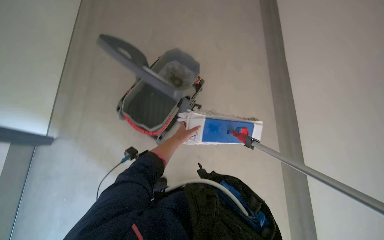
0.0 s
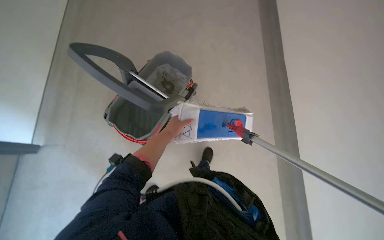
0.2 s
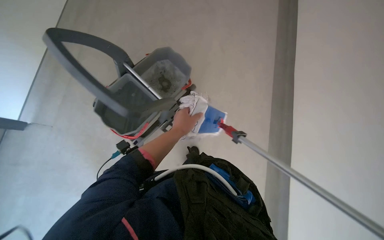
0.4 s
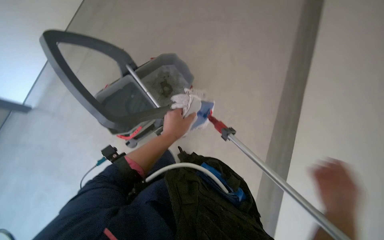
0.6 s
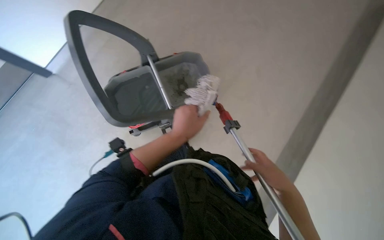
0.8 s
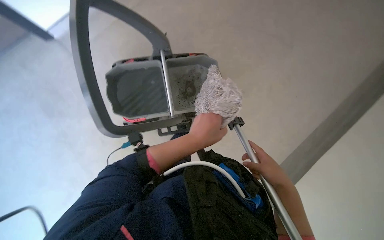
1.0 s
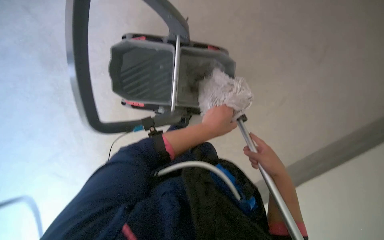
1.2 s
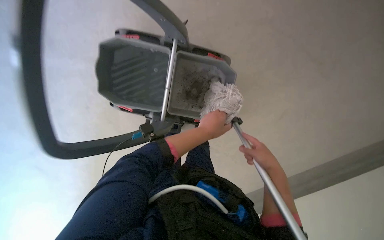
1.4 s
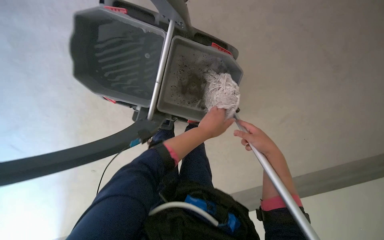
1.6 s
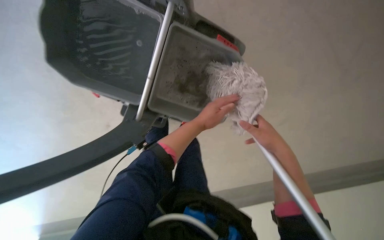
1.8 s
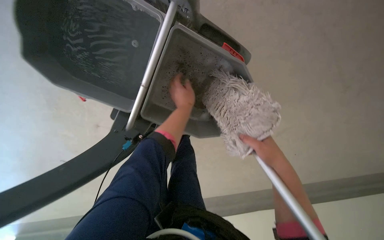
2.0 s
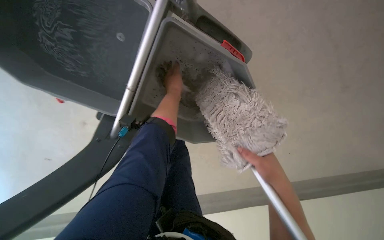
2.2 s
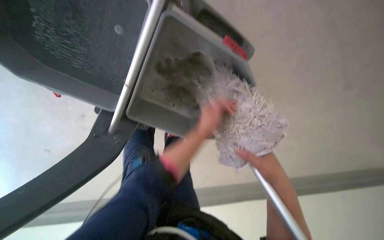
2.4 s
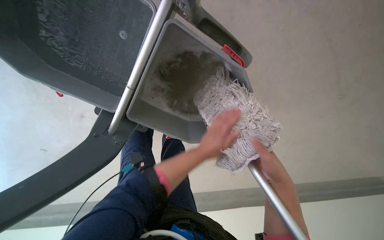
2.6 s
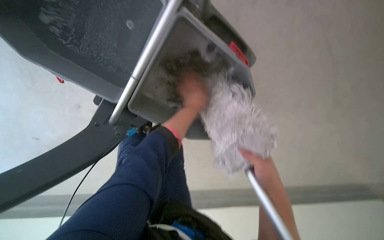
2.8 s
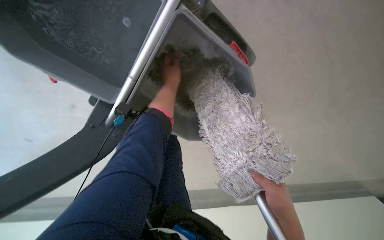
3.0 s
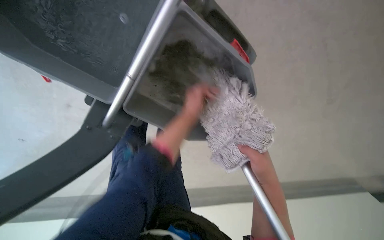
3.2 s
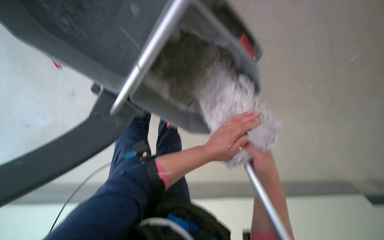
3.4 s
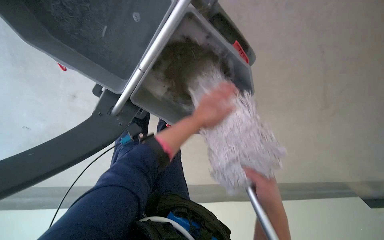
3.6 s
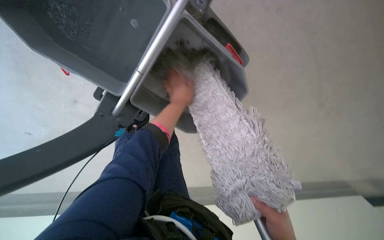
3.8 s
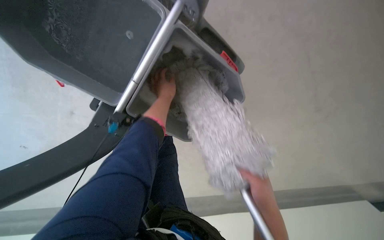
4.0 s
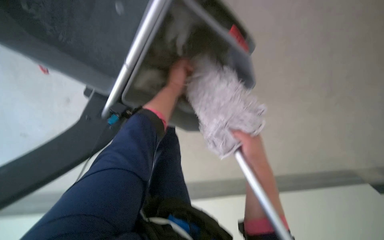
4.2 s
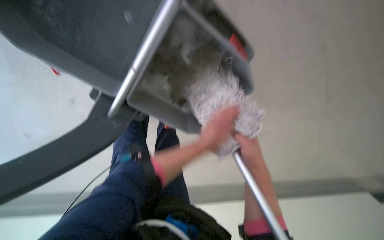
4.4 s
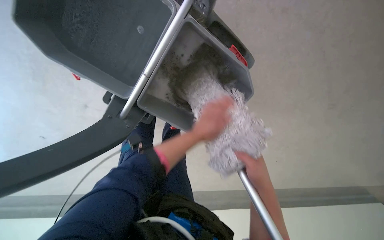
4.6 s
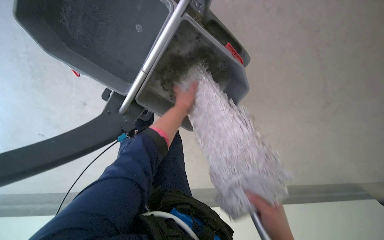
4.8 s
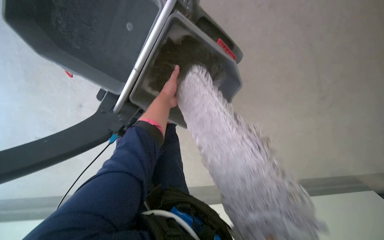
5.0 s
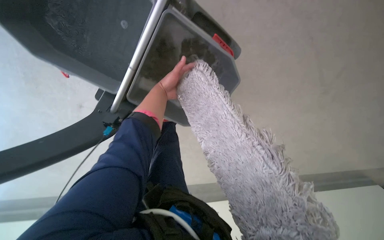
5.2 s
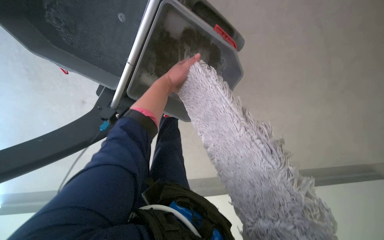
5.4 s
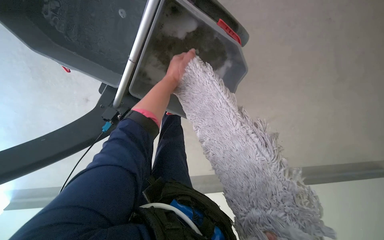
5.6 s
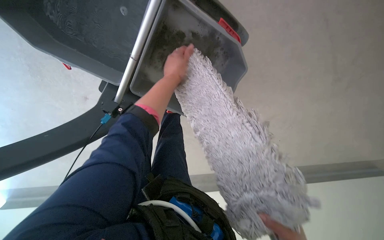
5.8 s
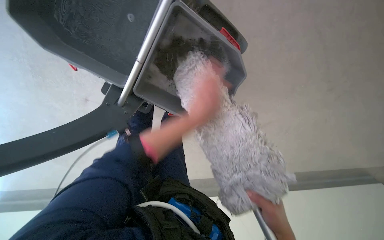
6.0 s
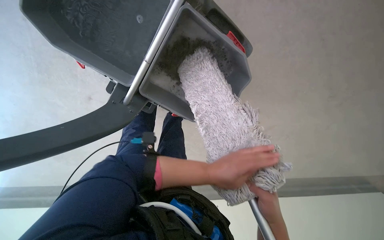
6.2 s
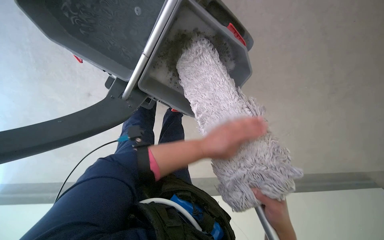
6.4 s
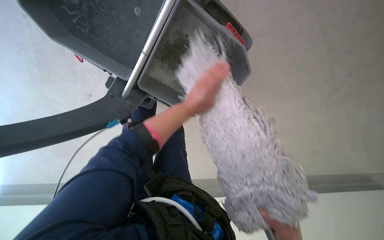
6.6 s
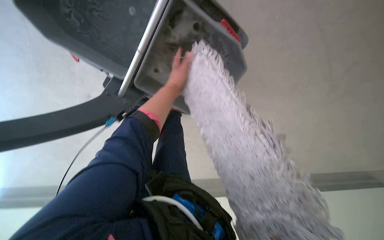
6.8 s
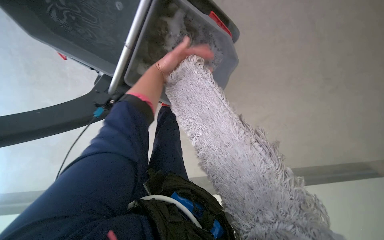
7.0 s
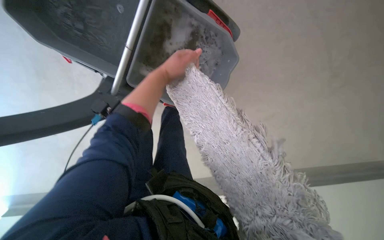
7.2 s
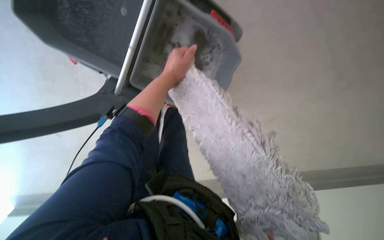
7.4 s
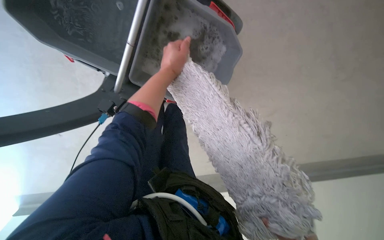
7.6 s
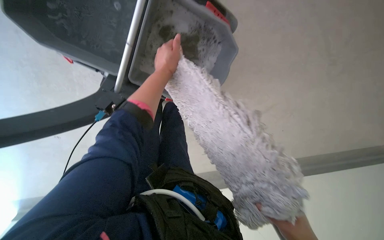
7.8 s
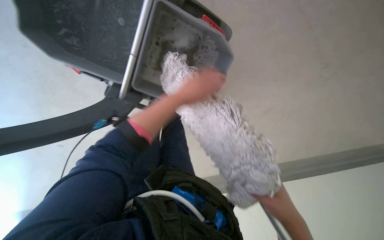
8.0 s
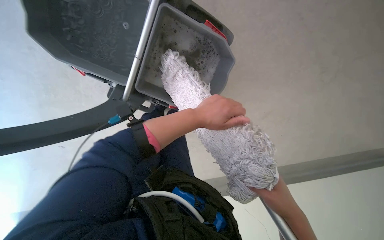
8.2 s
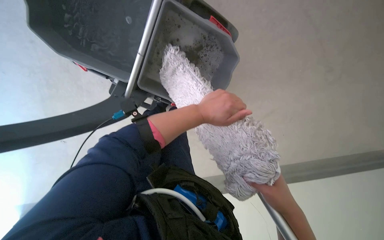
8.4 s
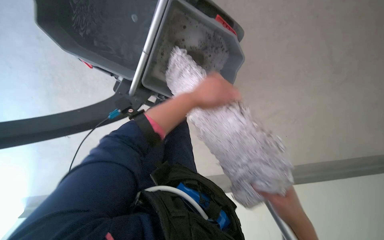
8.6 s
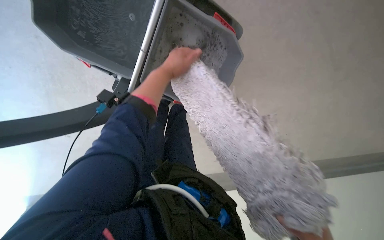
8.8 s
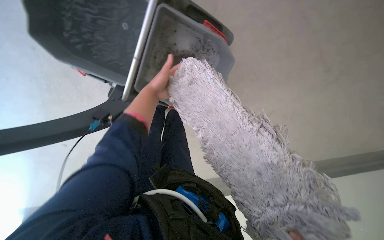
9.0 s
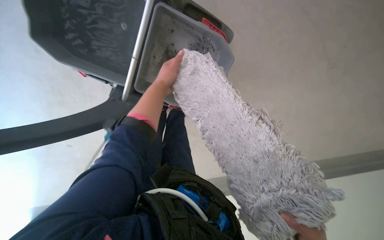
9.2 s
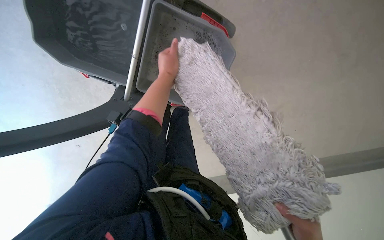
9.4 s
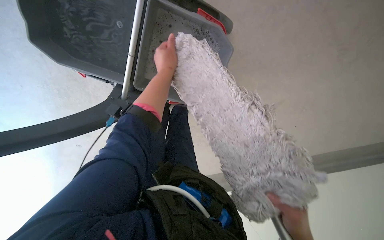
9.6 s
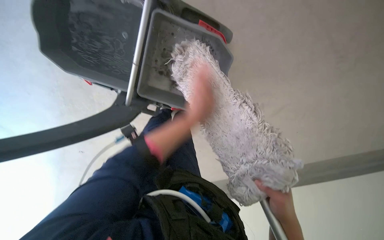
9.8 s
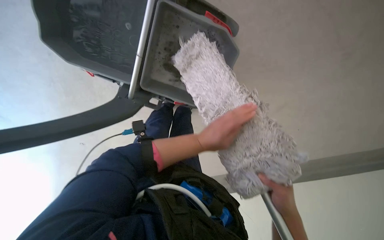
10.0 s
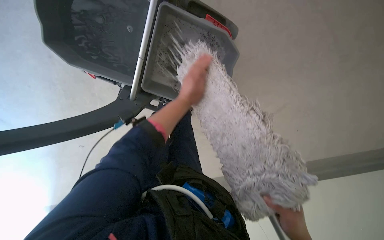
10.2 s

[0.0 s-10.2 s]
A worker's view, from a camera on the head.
Job: preparing cleaning supplies.
The whole recording: Rinsing and wringing mop. The worker rinses and wrings the mop head in a bucket on the cleaning cart.
0.0 to 1.4 s: The left hand is displaced to the right and nearer to the camera by approximately 15 cm.
1.4 to 3.0 s: The left hand moves up and down the picture over about 20 cm, changing direction 2 times.
3.0 to 4.4 s: The left hand swings up and down the picture, approximately 20 cm each way, with 2 reversals.
4.4 to 5.8 s: The left hand travels up the picture and to the left by roughly 20 cm.
5.8 to 7.2 s: The left hand goes down the picture and returns, roughly 20 cm each way.
7.2 to 8.8 s: The left hand goes down the picture and returns, roughly 20 cm each way.
8.8 to 10.2 s: The left hand travels down the picture by roughly 15 cm.

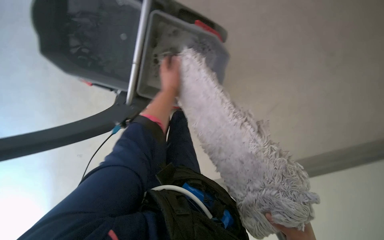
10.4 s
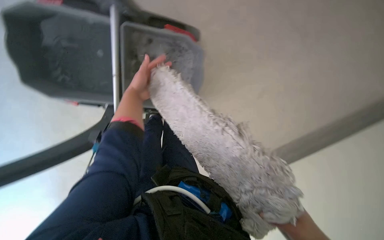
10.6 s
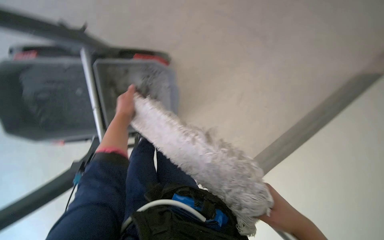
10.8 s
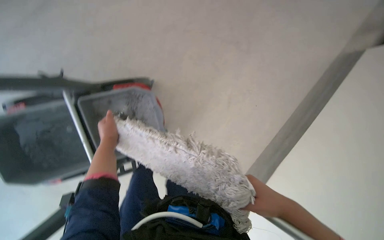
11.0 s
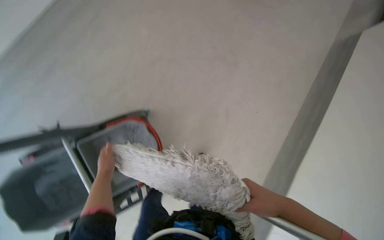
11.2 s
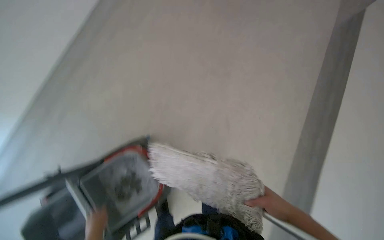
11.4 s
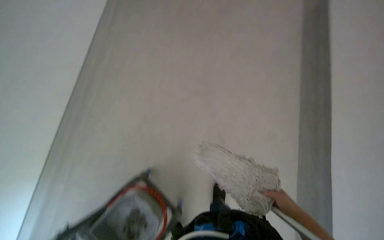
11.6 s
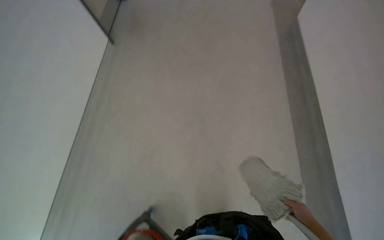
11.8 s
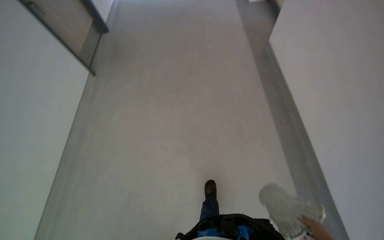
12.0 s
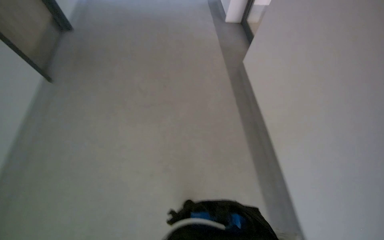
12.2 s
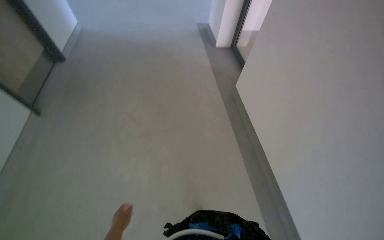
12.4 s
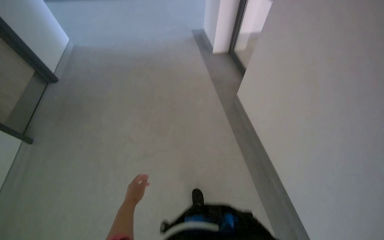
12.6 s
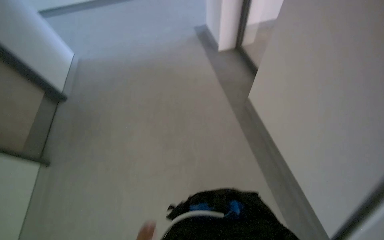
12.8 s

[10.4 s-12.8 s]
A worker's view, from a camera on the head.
Job: preparing cleaning supplies.
The whole recording: Rinsing and wringing mop. The worker rinses and wrings the mop head in a bucket on the cleaning cart.
10.4 to 11.6 s: The view tips upward by some 20 degrees. Everything in view rotates roughly 50 degrees counterclockwise.
11.6 to 12.8 s: The wearer moves about 50 cm. The head turns to the right by roughly 25 degrees. The view tips upward by some 35 degrees.

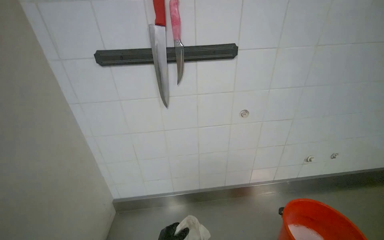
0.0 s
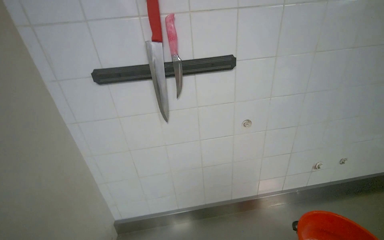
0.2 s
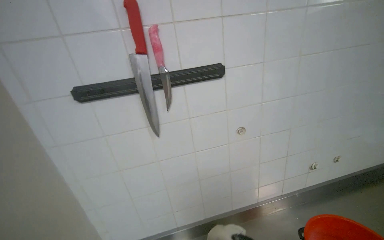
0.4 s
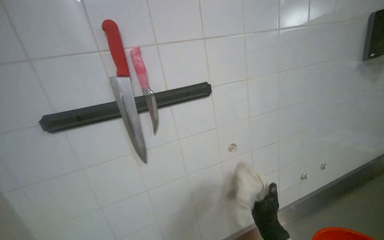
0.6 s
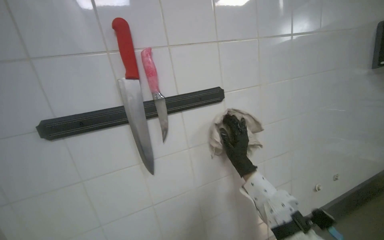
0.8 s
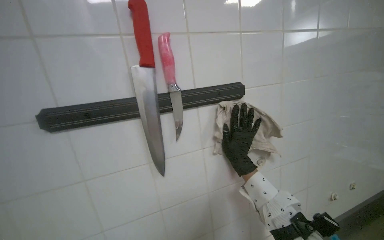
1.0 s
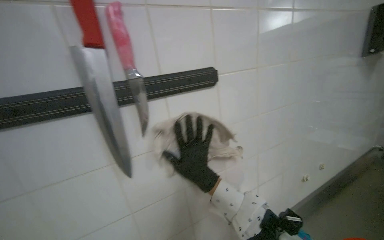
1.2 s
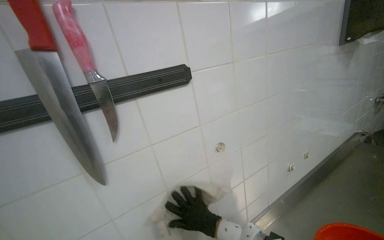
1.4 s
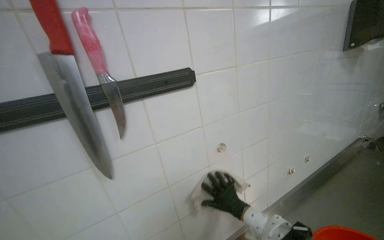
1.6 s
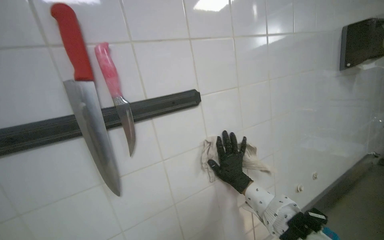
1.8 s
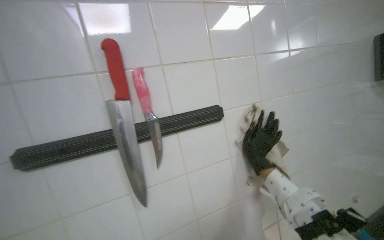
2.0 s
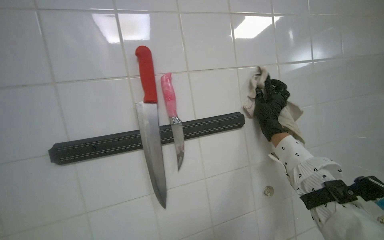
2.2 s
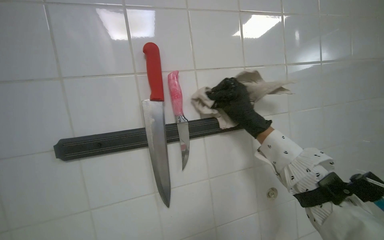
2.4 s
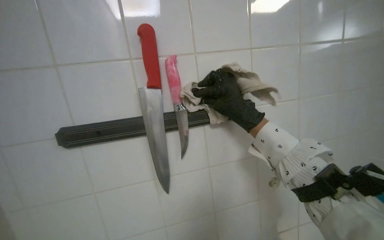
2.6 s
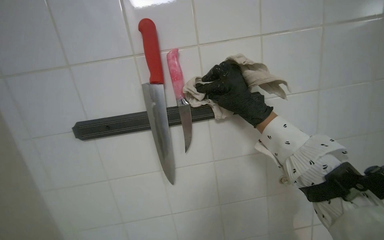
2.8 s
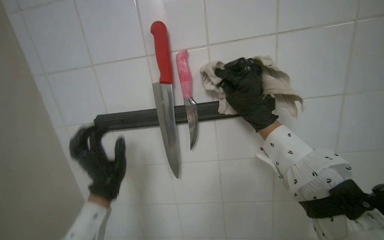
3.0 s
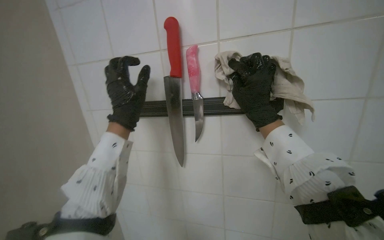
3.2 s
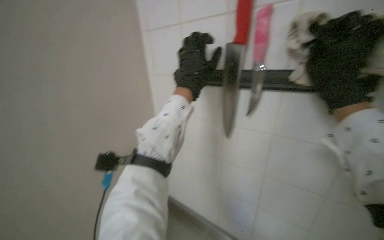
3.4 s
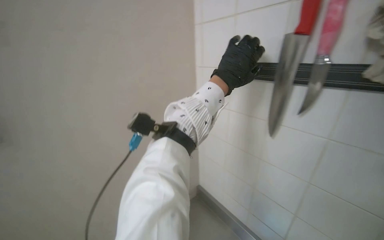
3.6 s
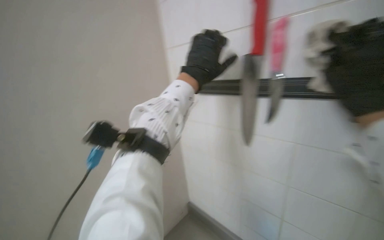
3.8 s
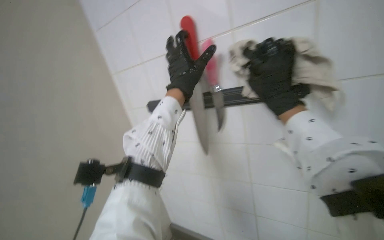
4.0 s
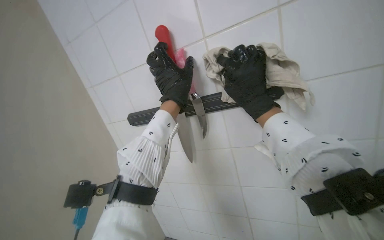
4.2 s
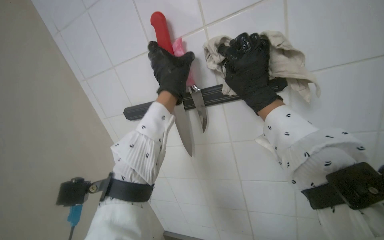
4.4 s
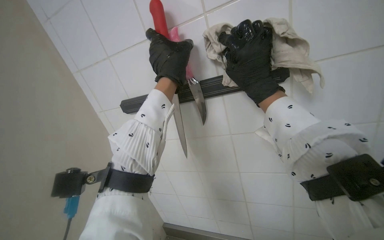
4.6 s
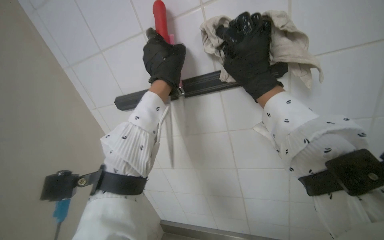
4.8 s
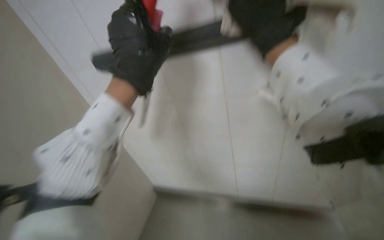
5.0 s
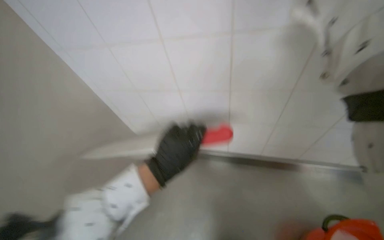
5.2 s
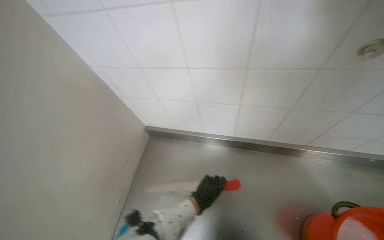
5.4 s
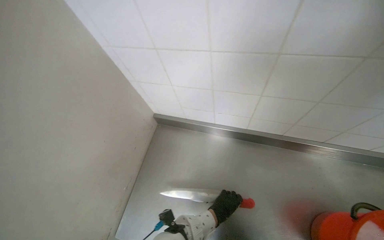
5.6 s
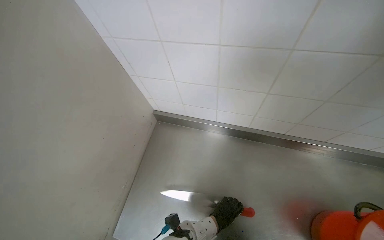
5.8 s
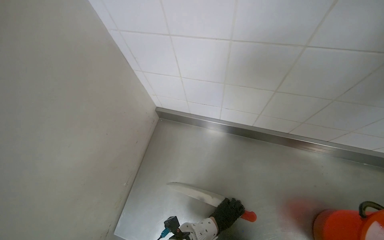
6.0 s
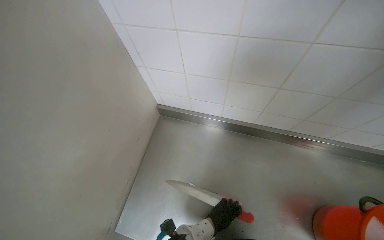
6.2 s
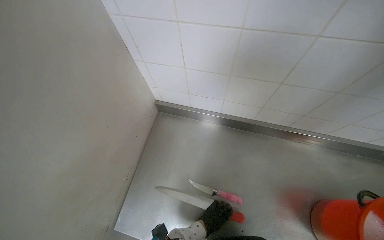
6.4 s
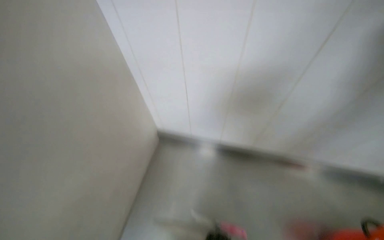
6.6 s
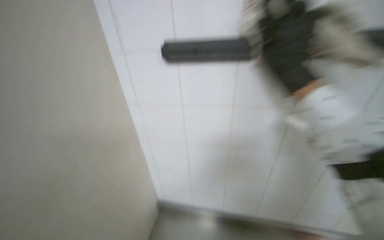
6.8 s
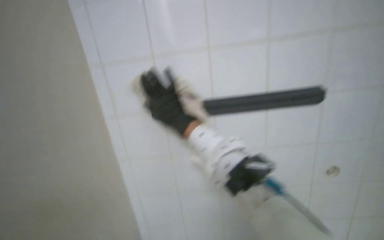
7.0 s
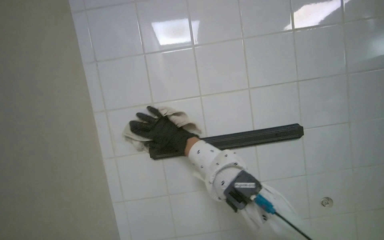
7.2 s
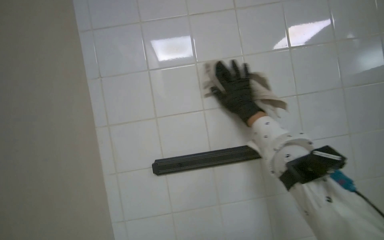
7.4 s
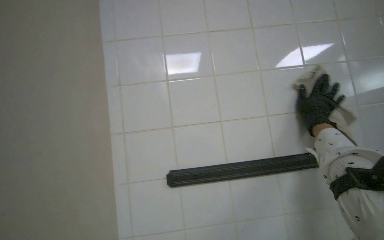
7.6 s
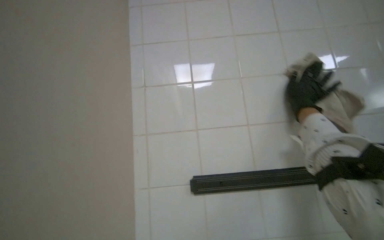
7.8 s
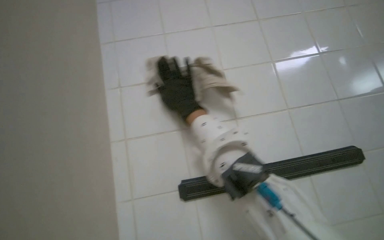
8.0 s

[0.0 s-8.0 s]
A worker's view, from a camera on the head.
Job: wiping surfaces.
The whole recording: Wiping tiled kitchen wall. The worker wipes the tiled kitchen wall with a cleaning cloth, moving items like knives and a magnetic strip to clean the surface thoroughly.
0.0 to 1.6 s: The head turns to the right by about 20 degrees.
1.6 to 3.2 s: The head turns to the left by some 40 degrees.
3.2 to 4.8 s: The head rotates approximately 25 degrees to the left.
4.8 to 6.4 s: The camera pitches downward, by approximately 15 degrees. The left hand shifts roughly 50 cm down the picture and farther from the camera.
